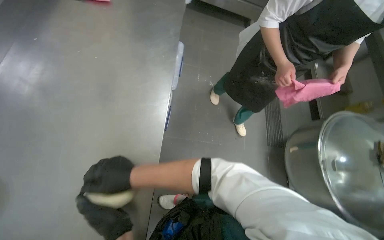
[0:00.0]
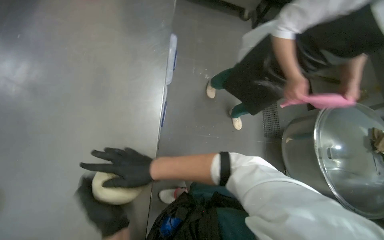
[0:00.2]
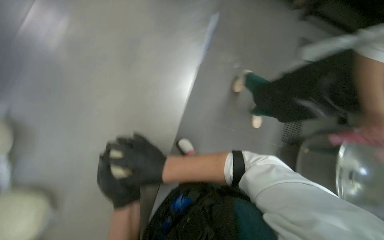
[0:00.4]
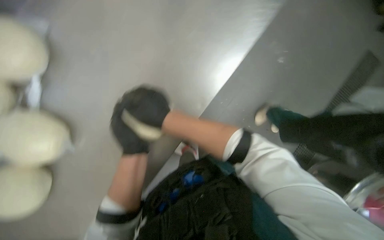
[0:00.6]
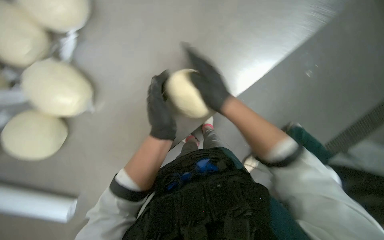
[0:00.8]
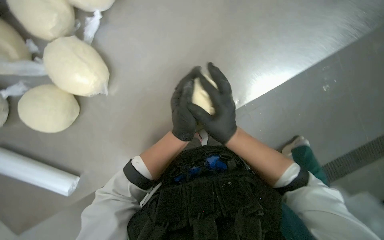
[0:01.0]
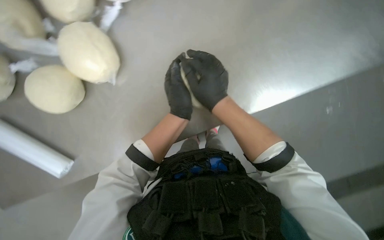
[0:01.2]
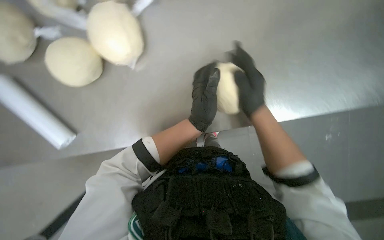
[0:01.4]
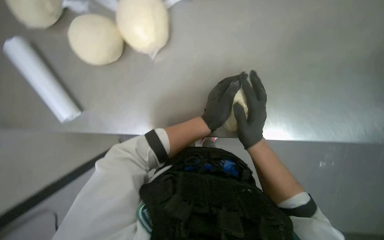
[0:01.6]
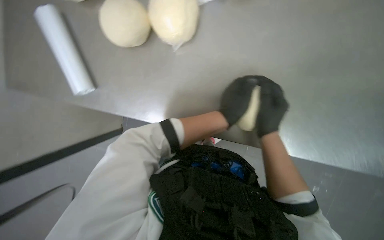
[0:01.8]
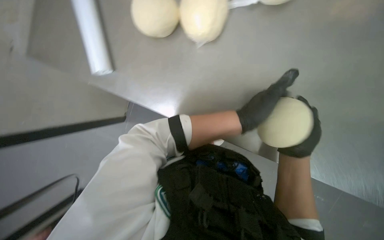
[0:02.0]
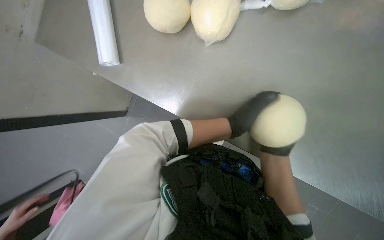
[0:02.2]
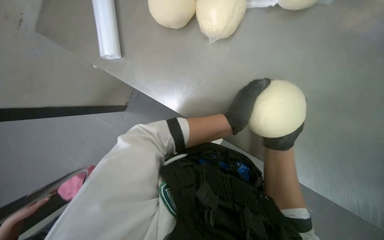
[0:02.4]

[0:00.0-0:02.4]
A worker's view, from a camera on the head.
Job: preparing food.
The whole recording: Shaping dough on counter. The worker shapes a ball of dough on the metal counter.
0:00.0 to 0:01.2: The scene rotates clockwise by some 40 degrees.
0:01.2 to 0:02.4: Everything in view rotates about 40 degrees clockwise.

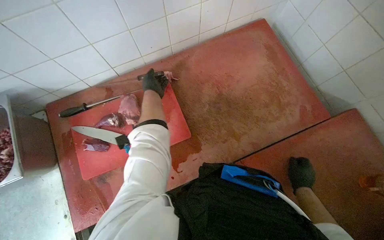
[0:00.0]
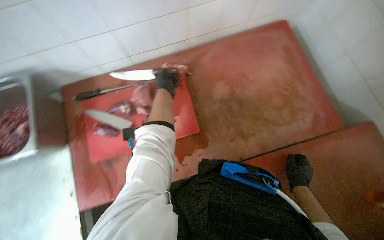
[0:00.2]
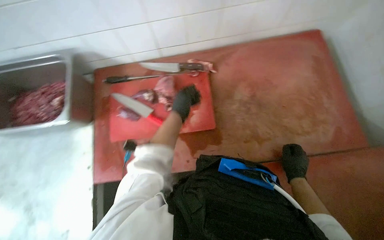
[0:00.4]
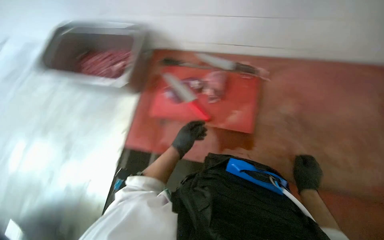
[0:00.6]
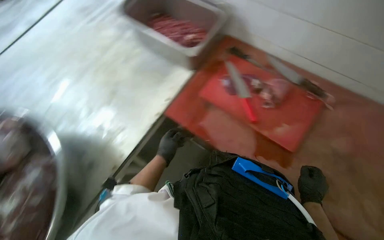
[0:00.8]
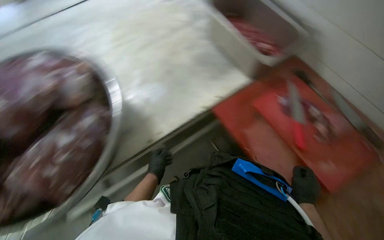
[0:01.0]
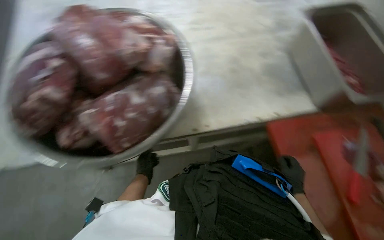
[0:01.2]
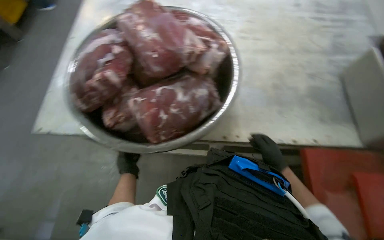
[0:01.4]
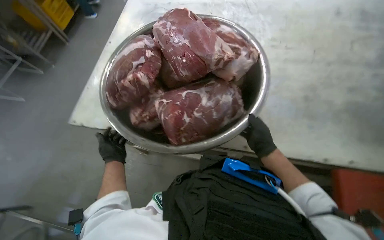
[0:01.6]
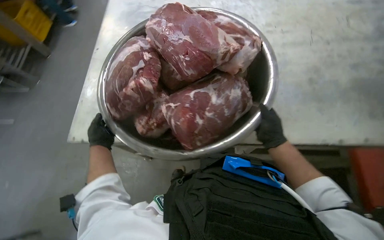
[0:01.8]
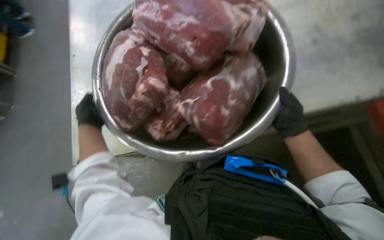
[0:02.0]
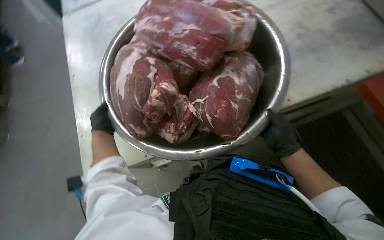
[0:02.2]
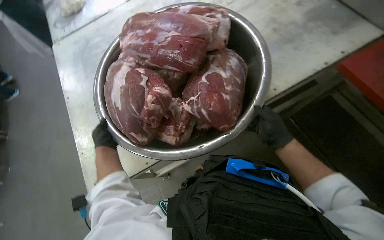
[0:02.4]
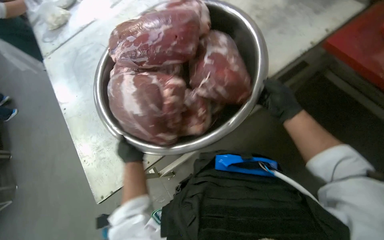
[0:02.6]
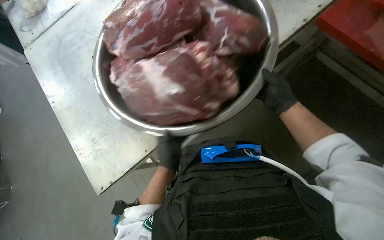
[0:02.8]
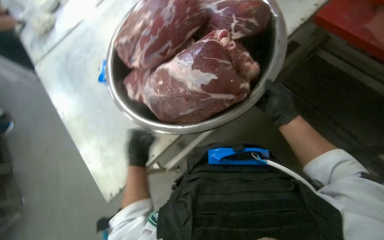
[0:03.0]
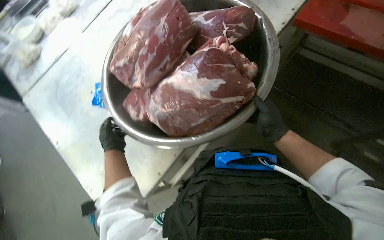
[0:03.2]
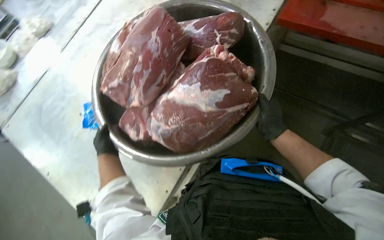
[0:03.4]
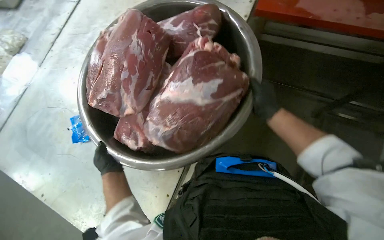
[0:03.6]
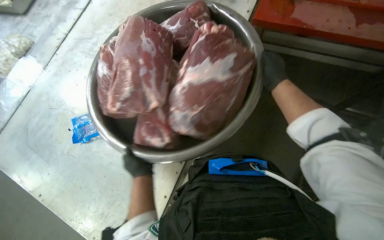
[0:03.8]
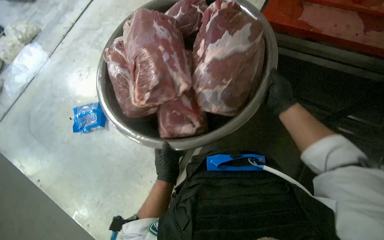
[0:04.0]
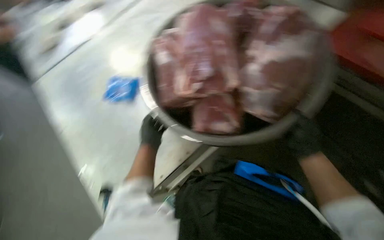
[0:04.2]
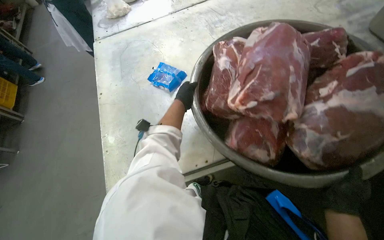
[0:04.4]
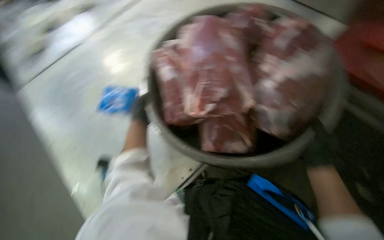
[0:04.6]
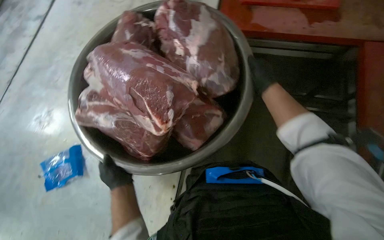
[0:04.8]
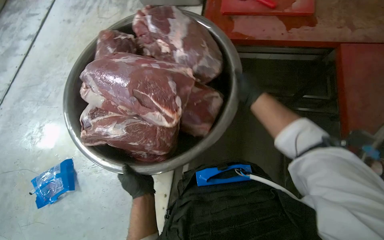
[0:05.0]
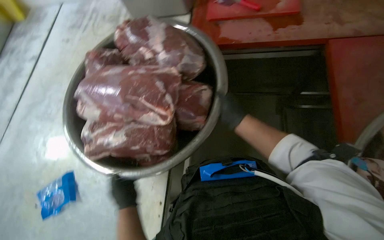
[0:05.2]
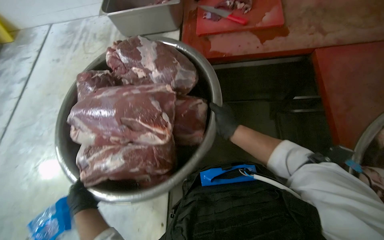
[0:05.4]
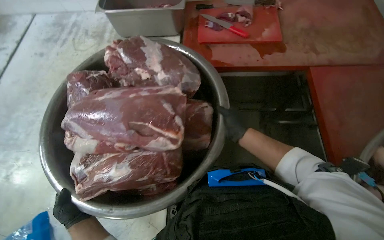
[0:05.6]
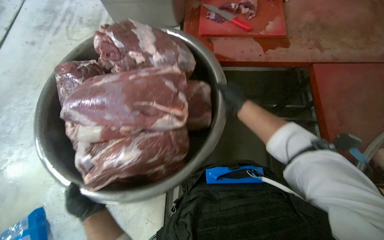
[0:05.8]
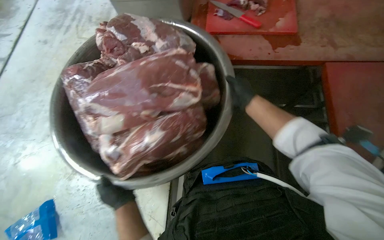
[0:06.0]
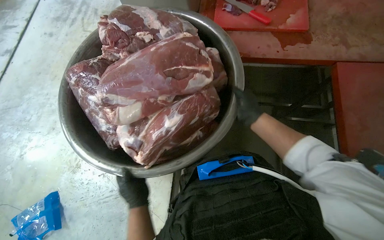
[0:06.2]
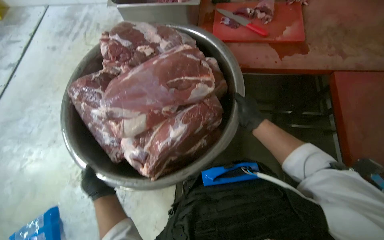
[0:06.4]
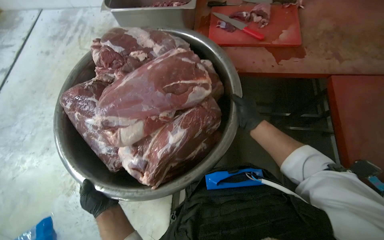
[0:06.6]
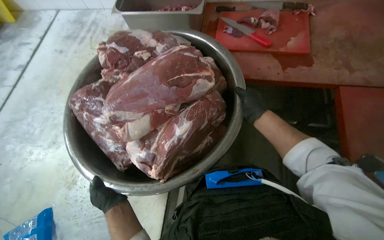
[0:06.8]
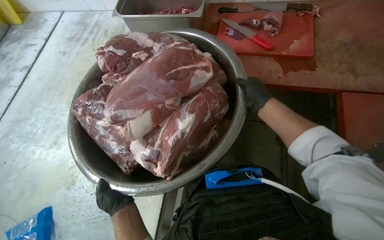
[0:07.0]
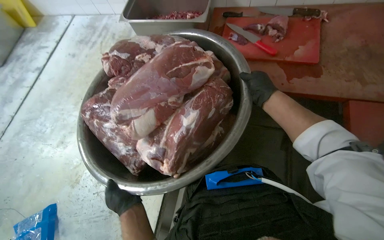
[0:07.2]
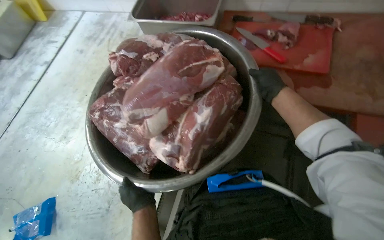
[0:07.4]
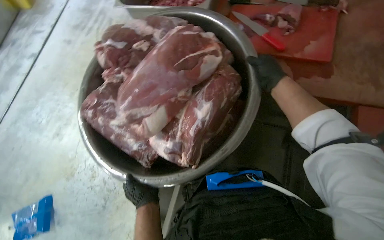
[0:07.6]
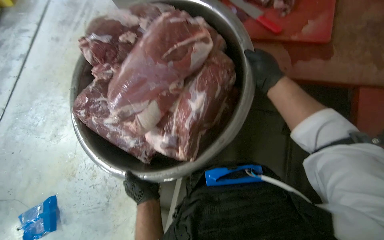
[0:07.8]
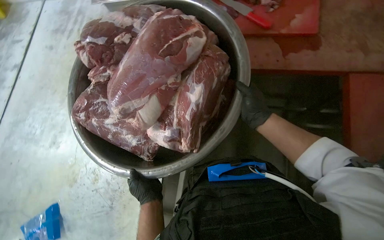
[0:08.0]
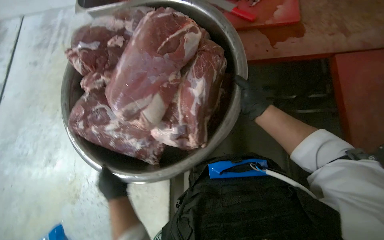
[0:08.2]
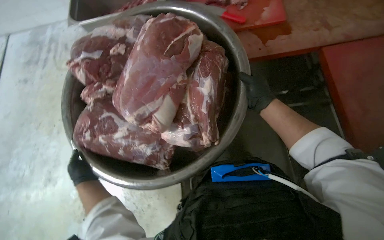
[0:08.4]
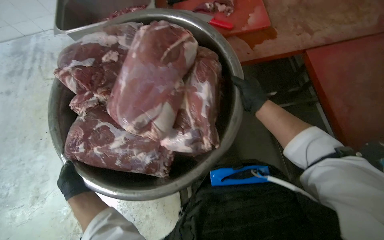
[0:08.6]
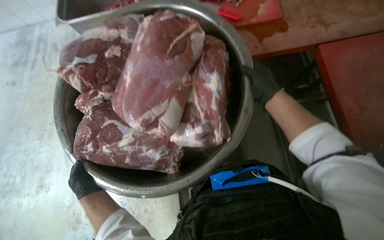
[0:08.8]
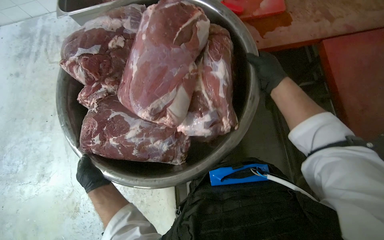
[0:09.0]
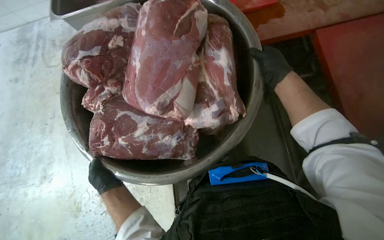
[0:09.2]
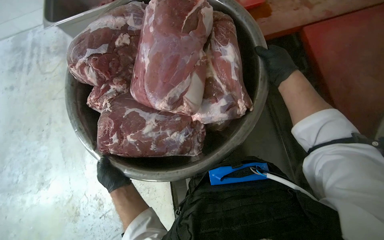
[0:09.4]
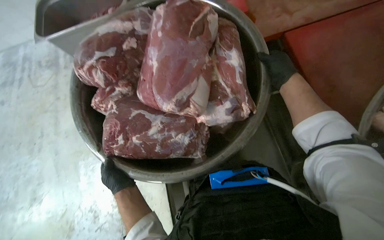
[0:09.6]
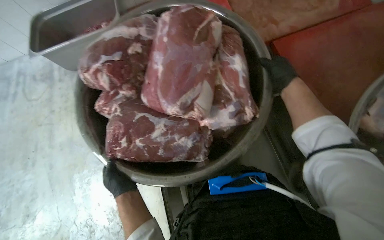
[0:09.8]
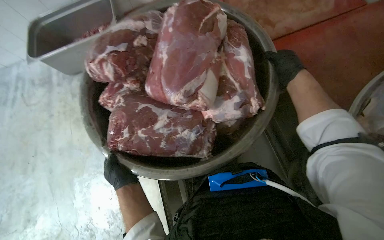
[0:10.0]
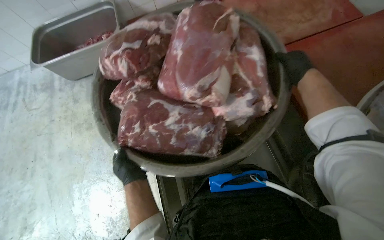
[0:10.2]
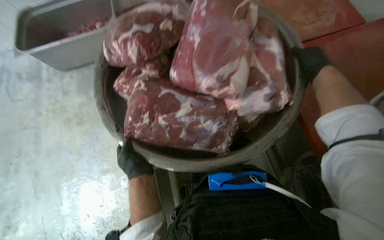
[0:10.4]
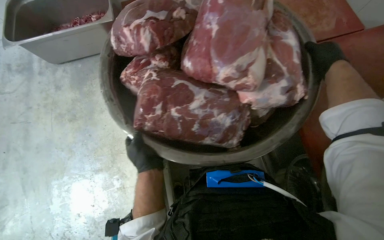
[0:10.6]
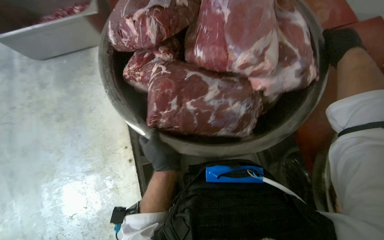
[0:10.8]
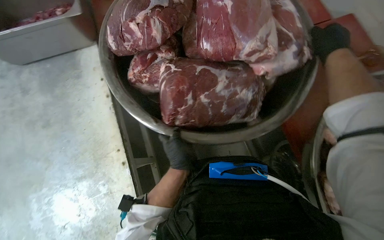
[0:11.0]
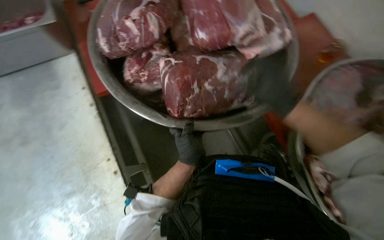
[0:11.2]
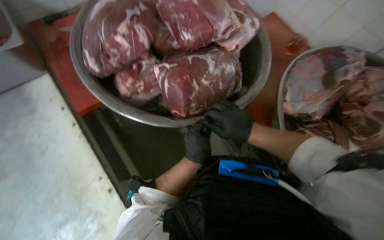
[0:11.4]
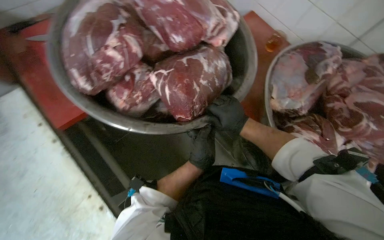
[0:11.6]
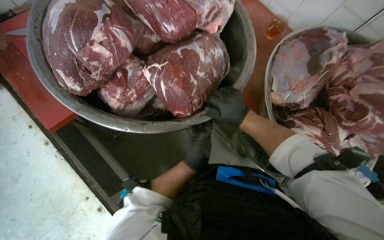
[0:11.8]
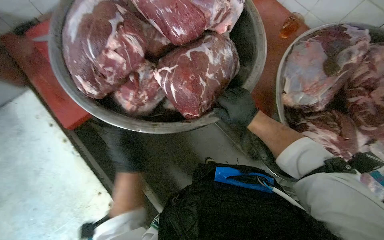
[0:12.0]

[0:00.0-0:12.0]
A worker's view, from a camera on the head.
Job: preparing food.
The whole recording: Handling large meat bowl. The worker holds and moves a large bowl filled with raw meat.
0:00.0 to 0:01.6: The camera is carried about 70 cm. The head rotates roughly 130 degrees to the left.
0:01.6 to 0:03.0: The camera is carried approximately 40 cm. The scene rotates counterclockwise by approximately 60 degrees.
0:04.4 to 0:06.0: The head rotates approximately 110 degrees to the right. The camera pitches upward, by about 15 degrees.
0:06.0 to 0:07.6: The right hand goes down the picture and returns, roughly 5 cm each way.
0:07.6 to 0:09.0: The wearer looks approximately 30 degrees further to the right.
0:09.0 to 0:10.4: The right hand moves nearer to the camera, about 10 cm.
0:10.4 to 0:12.0: The wearer looks about 55 degrees further to the right.

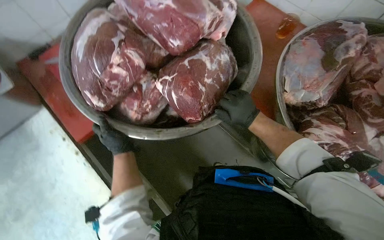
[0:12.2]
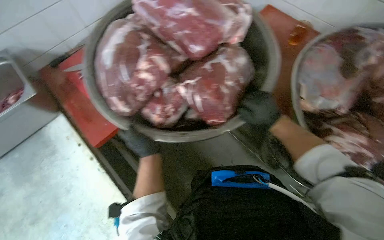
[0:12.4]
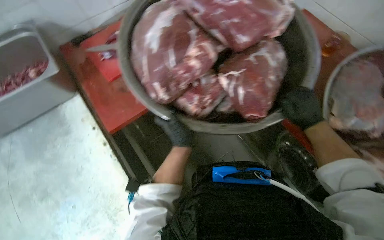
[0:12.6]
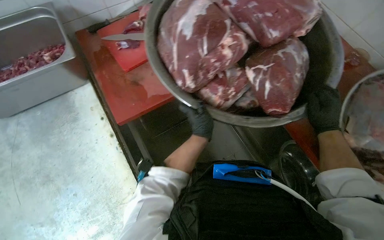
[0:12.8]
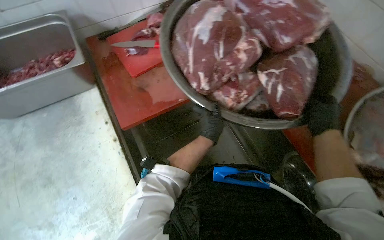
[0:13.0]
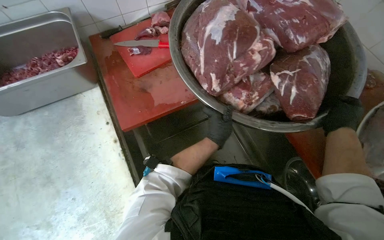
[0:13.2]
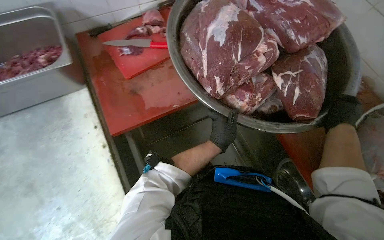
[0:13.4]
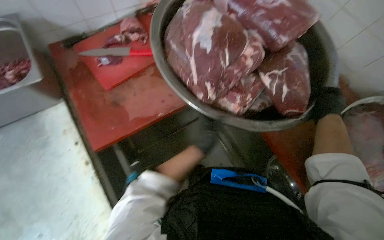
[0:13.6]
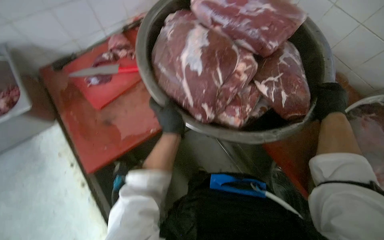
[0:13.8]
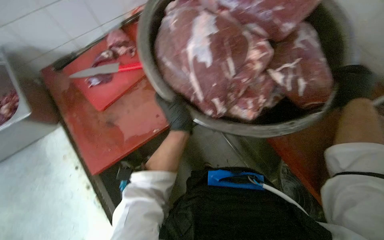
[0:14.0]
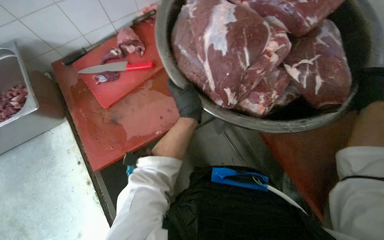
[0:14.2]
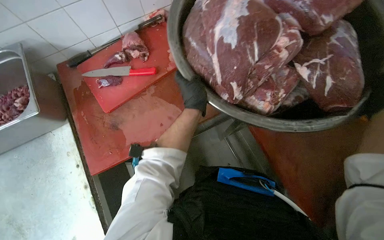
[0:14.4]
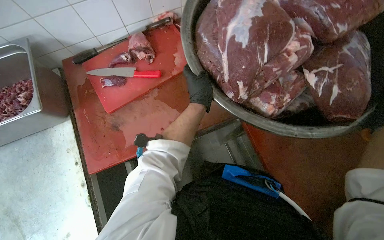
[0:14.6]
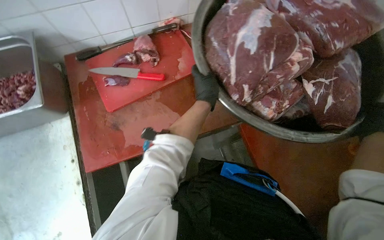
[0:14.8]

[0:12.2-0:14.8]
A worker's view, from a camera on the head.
Job: preparing food.
The whole recording: Handling large meat bowl. The worker holds and moves a large bowl filled with raw meat.
0:12.2 to 0:13.4: The camera travels to the left, approximately 40 cm.
0:13.4 to 0:14.8: The left hand travels up the picture by approximately 20 cm.

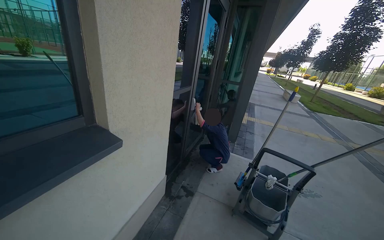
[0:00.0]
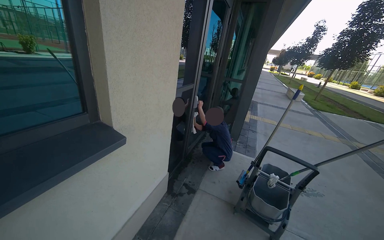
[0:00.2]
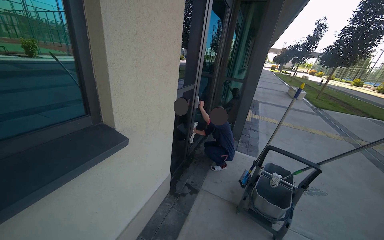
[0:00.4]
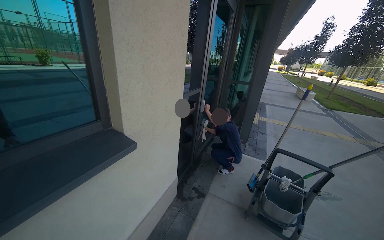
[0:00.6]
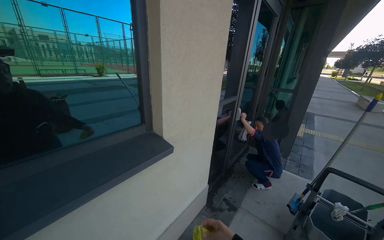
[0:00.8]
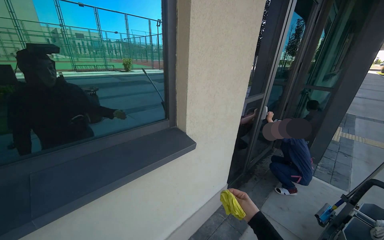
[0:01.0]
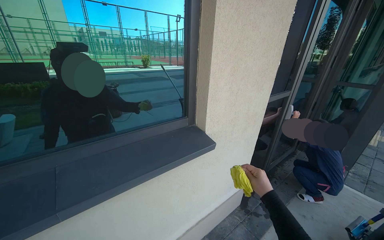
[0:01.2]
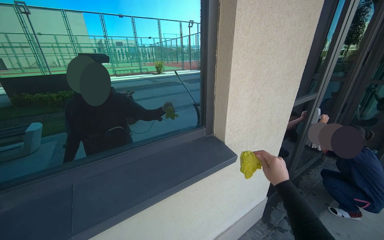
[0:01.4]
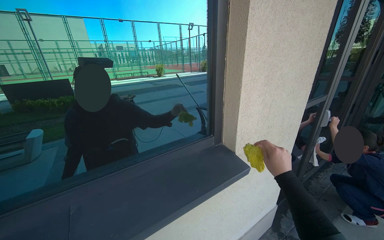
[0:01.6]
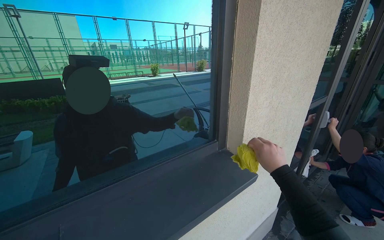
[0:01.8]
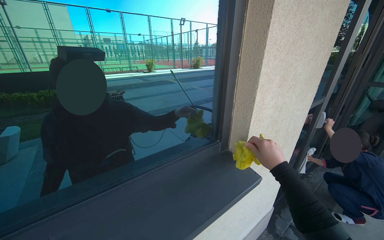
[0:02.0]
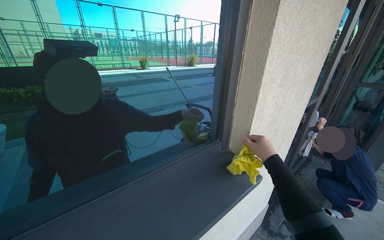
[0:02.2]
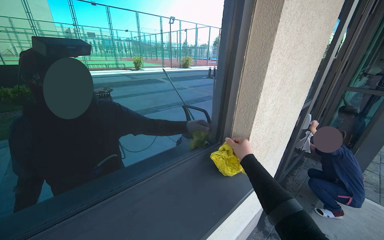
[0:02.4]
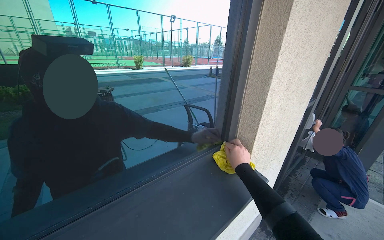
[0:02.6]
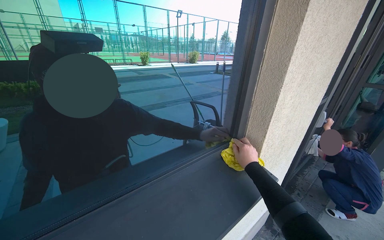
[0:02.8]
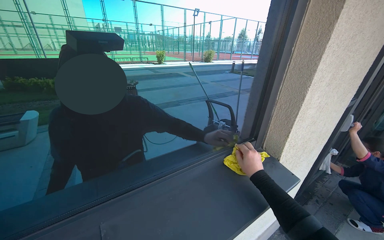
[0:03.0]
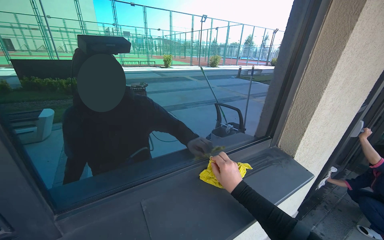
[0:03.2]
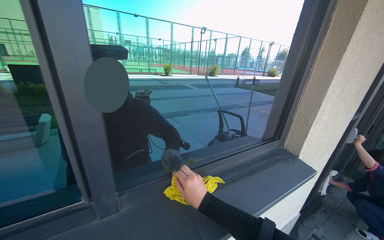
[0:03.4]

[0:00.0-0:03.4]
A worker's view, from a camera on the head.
Job: wiping surfaces.
The whole recording: Wiping window frame. The worker wipes the inside of the opened window frames with a yellow cloth.
0:00.0 to 0:01.6: The camera sweeps to the left, by approximately 35 degrees.
0:01.6 to 0:03.4: The right hand moves to the left, some 60 cm.
